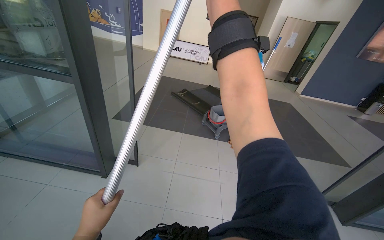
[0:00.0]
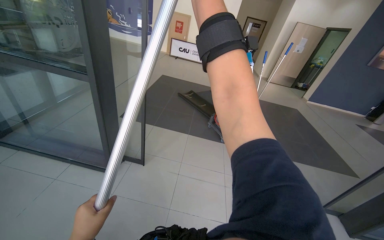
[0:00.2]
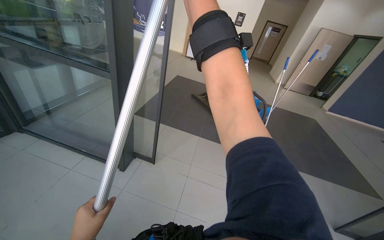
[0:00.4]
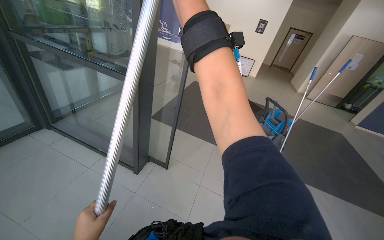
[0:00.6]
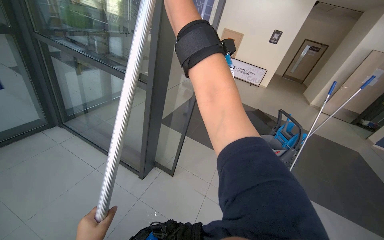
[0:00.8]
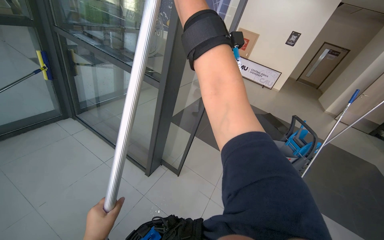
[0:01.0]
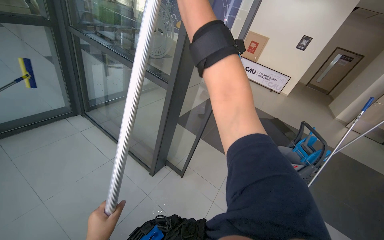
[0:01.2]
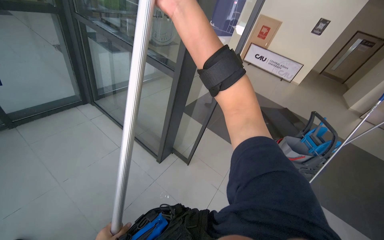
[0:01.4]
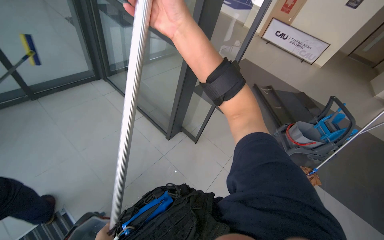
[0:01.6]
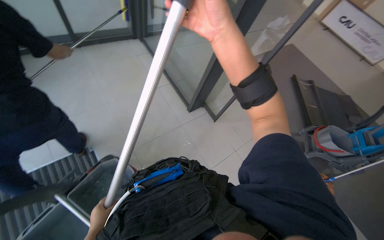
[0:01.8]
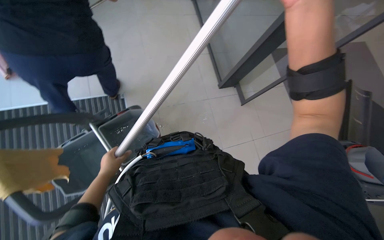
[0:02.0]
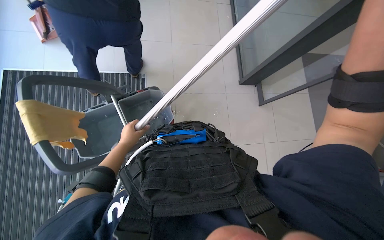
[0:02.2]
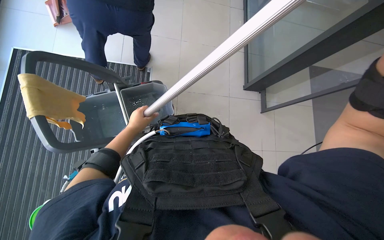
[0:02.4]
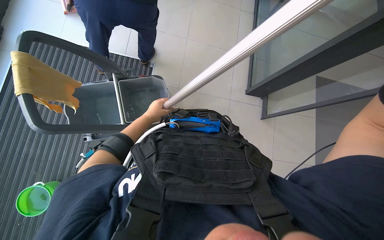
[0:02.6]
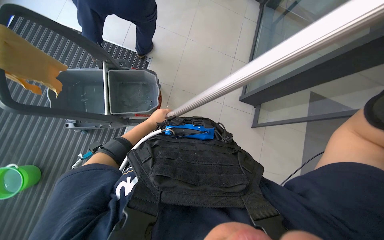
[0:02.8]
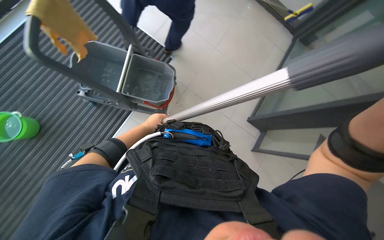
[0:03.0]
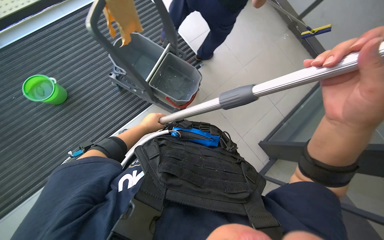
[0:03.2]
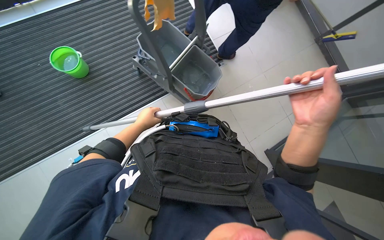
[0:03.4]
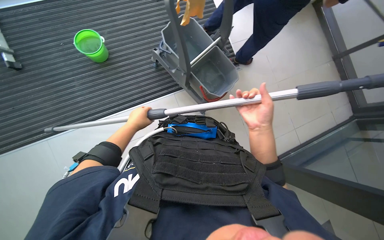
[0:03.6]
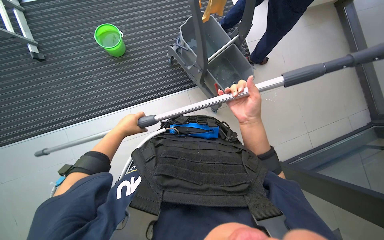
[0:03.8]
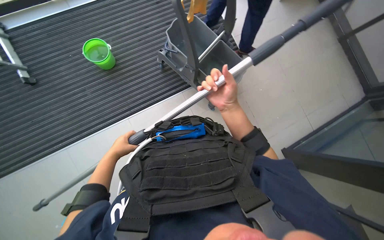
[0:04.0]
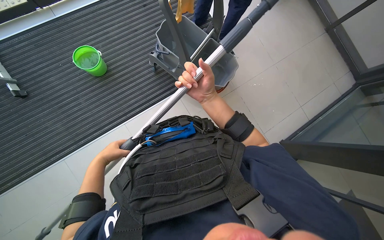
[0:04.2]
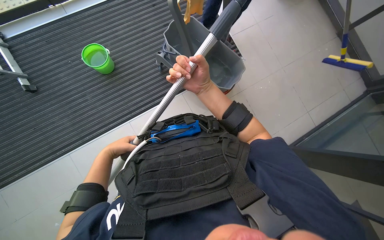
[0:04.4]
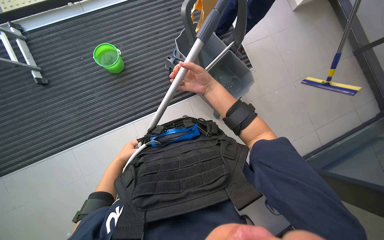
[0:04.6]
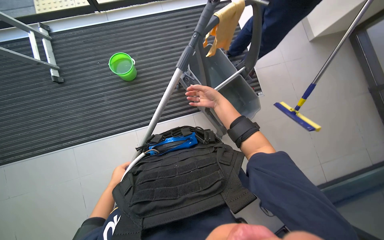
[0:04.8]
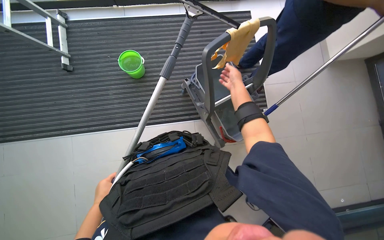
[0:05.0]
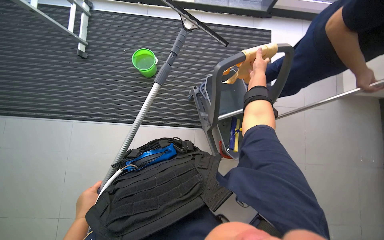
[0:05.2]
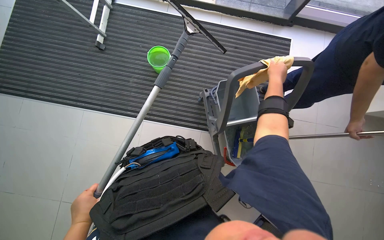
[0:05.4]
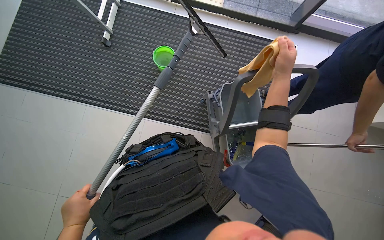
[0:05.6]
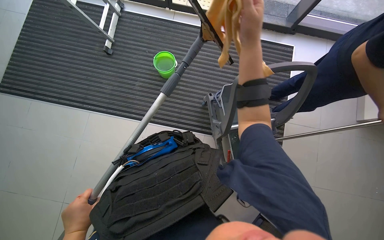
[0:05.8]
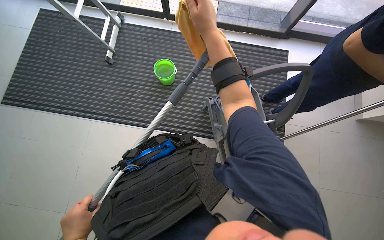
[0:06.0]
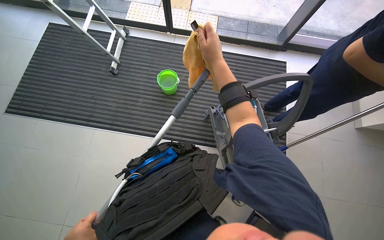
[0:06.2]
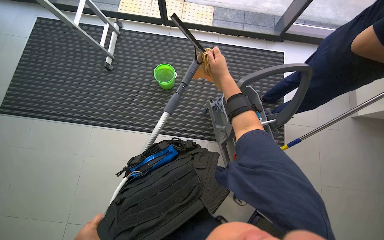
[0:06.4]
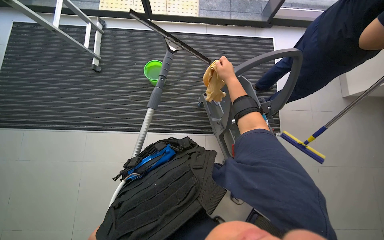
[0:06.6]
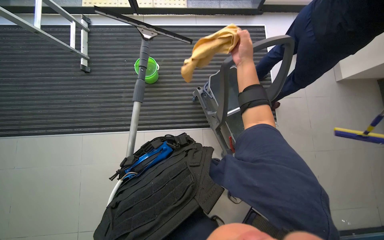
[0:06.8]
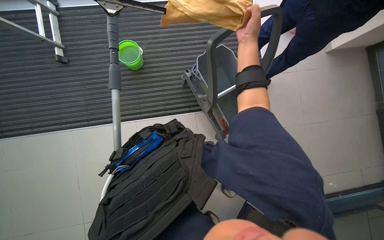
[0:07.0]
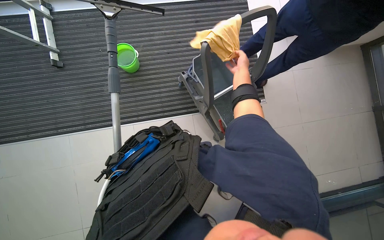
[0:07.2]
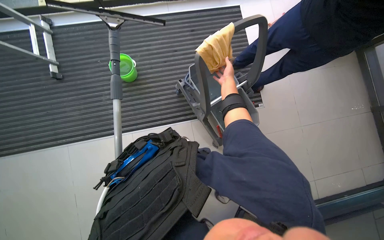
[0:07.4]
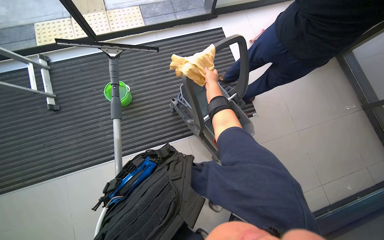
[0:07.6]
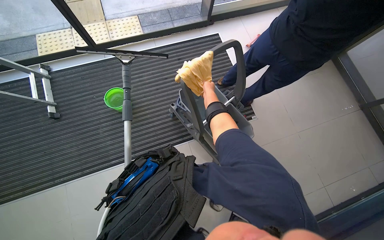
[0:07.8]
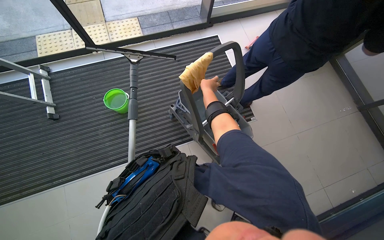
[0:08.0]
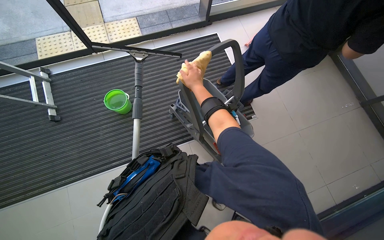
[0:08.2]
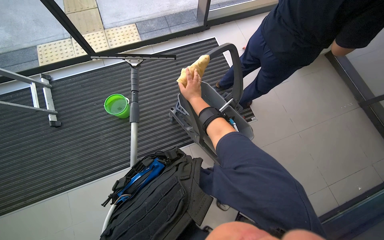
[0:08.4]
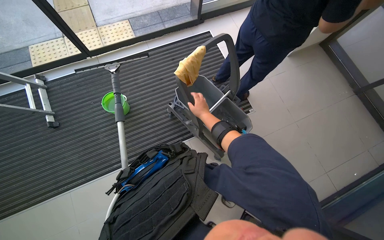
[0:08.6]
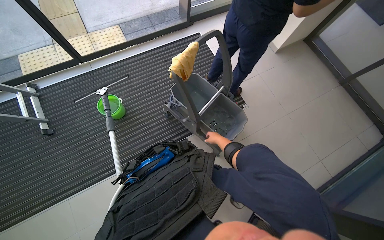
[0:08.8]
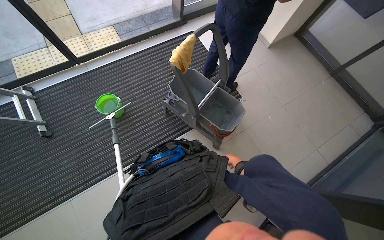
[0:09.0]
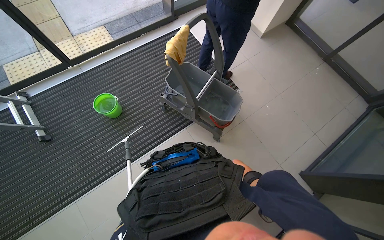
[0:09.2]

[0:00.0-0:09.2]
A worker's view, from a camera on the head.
Job: cleaning windows.
The whole recording: Cleaning glass. The worker uses an extended squeegee pole to clean the upper section of a glass.
0:00.0 to 0:01.6: The head turns to the left by roughly 35 degrees.
0:01.6 to 0:03.0: The wearer looks some 75 degrees further to the left. The view tilts roughly 20 degrees downward.
0:03.0 to 0:04.6: The head rotates about 35 degrees to the left.
0:04.6 to 0:06.2: The view tips upward by approximately 15 degrees. The scene turns approximately 30 degrees clockwise in the picture.
0:06.2 to 0:07.6: Everything in view rotates approximately 25 degrees counterclockwise. The right hand moves nearer and farther over about 25 cm, changing direction 2 times.
0:07.6 to 0:09.2: The right hand moves down the picture, about 60 cm.

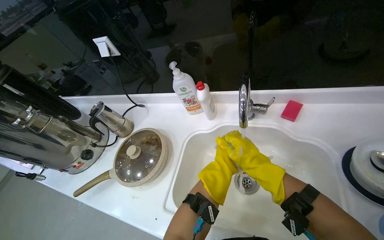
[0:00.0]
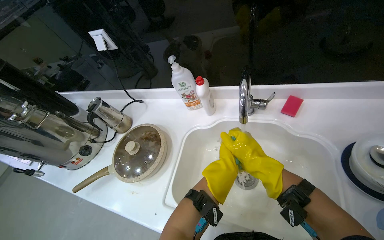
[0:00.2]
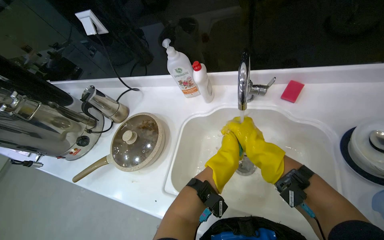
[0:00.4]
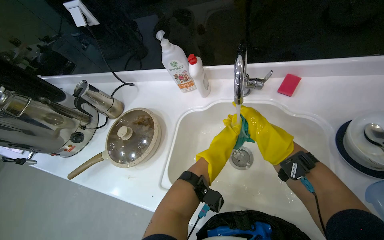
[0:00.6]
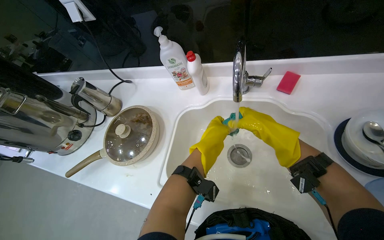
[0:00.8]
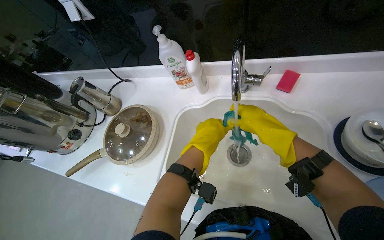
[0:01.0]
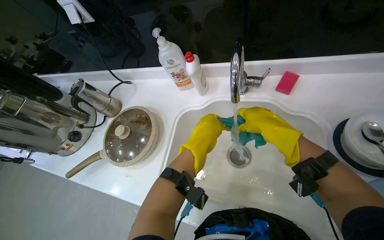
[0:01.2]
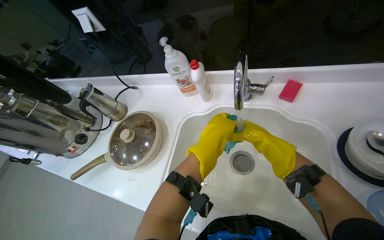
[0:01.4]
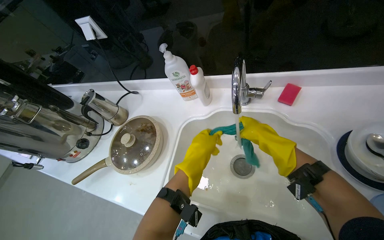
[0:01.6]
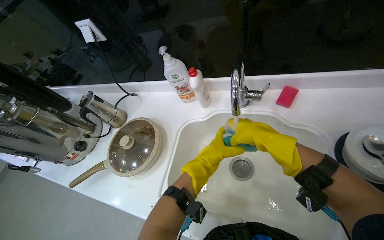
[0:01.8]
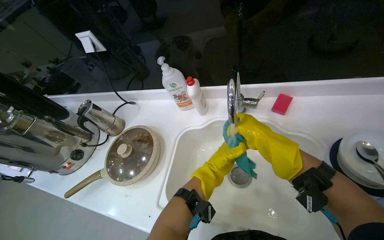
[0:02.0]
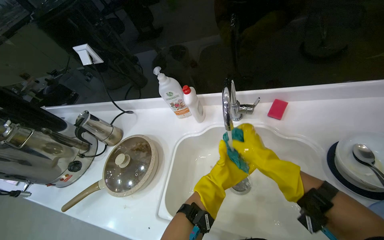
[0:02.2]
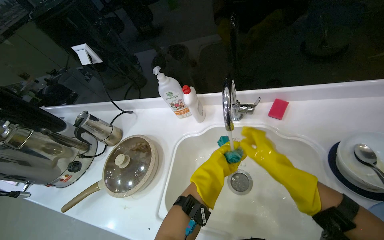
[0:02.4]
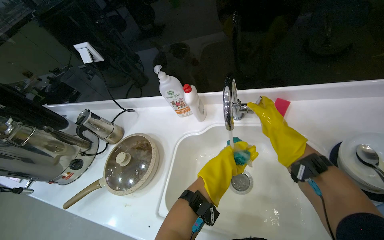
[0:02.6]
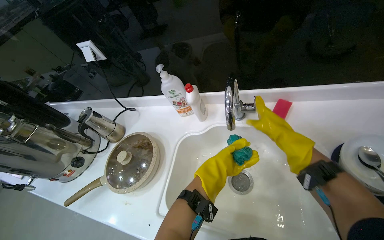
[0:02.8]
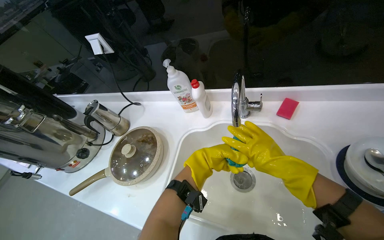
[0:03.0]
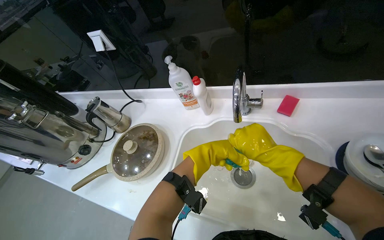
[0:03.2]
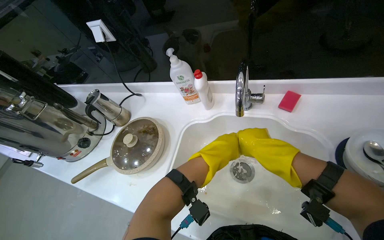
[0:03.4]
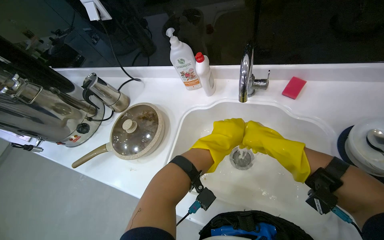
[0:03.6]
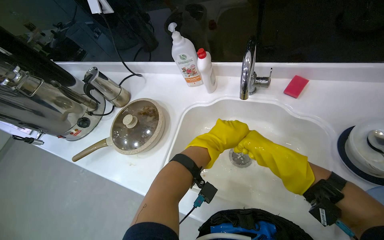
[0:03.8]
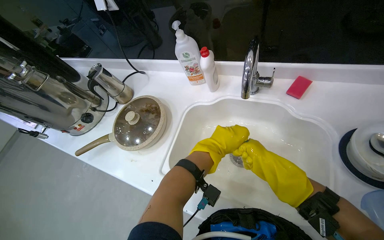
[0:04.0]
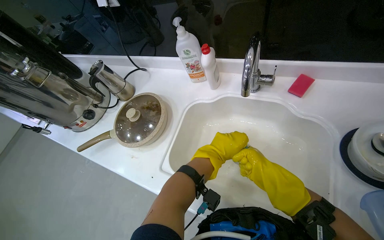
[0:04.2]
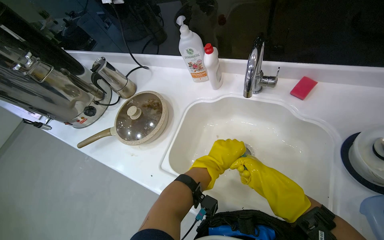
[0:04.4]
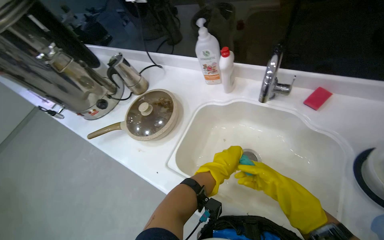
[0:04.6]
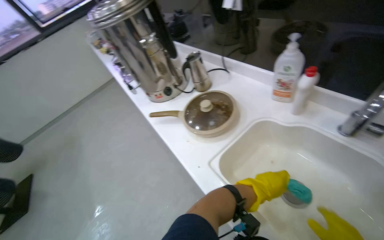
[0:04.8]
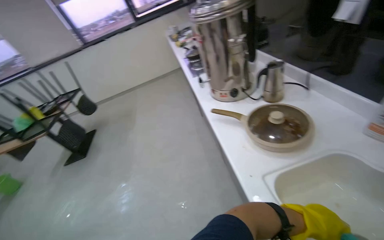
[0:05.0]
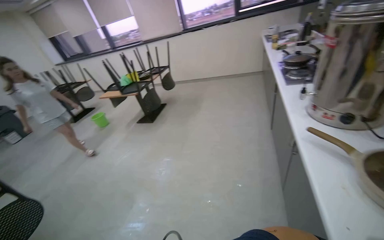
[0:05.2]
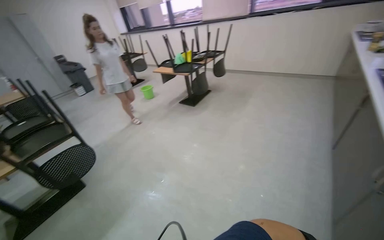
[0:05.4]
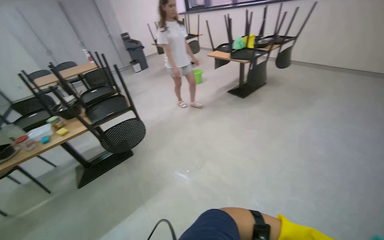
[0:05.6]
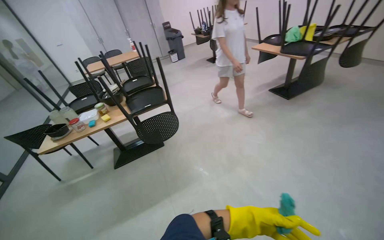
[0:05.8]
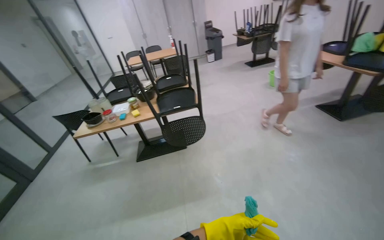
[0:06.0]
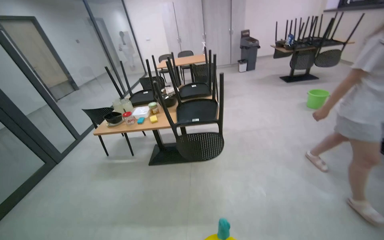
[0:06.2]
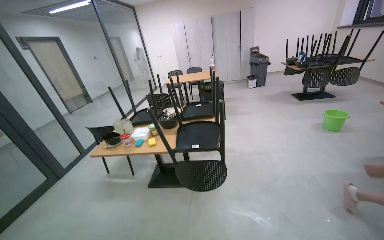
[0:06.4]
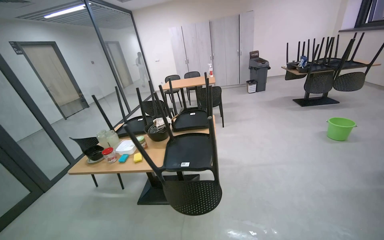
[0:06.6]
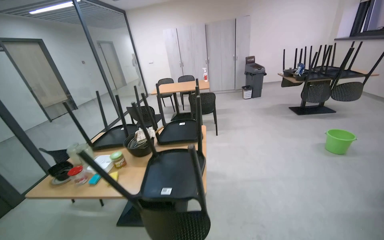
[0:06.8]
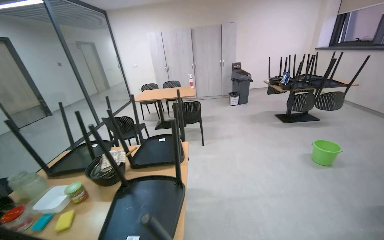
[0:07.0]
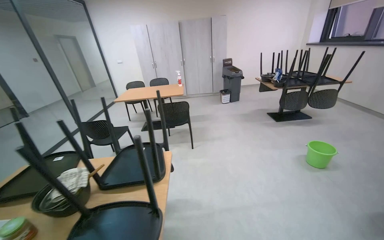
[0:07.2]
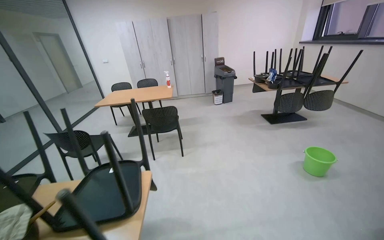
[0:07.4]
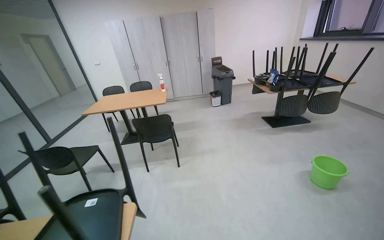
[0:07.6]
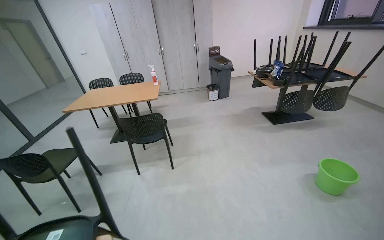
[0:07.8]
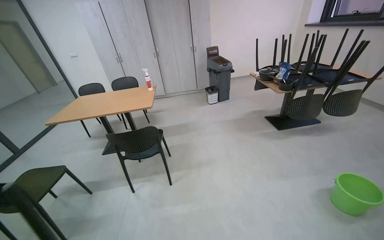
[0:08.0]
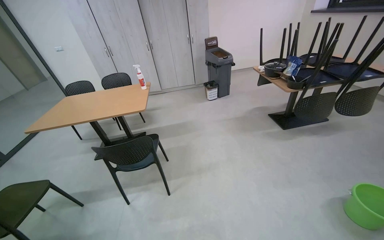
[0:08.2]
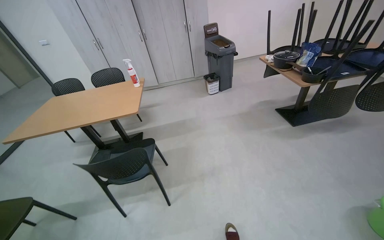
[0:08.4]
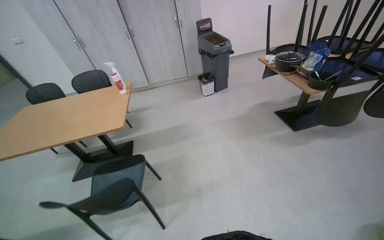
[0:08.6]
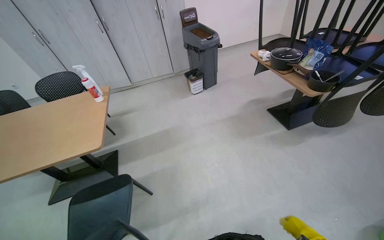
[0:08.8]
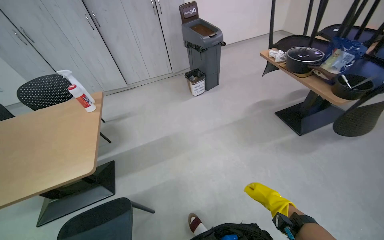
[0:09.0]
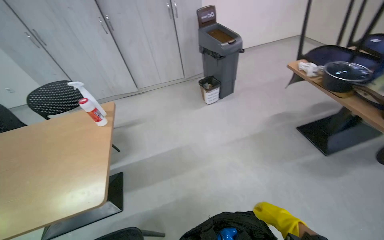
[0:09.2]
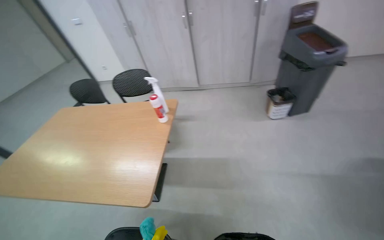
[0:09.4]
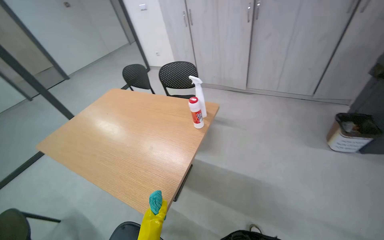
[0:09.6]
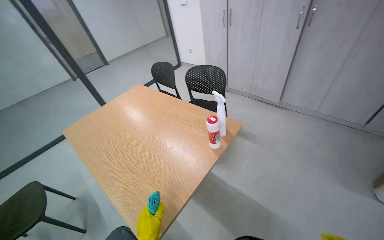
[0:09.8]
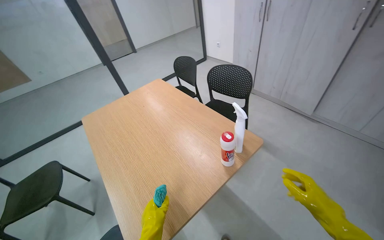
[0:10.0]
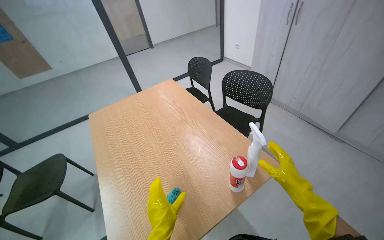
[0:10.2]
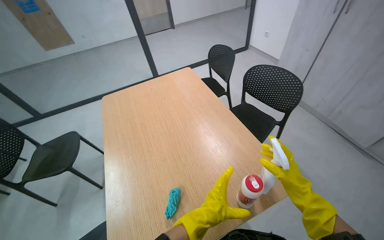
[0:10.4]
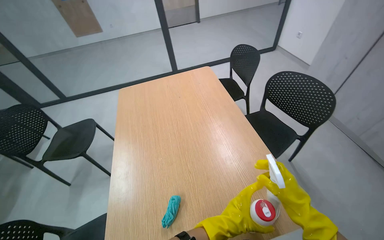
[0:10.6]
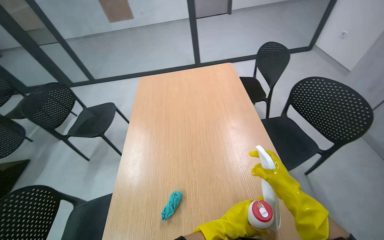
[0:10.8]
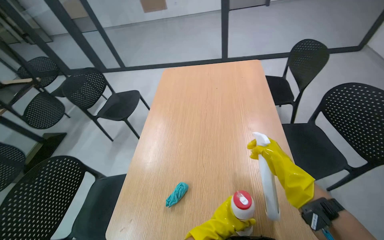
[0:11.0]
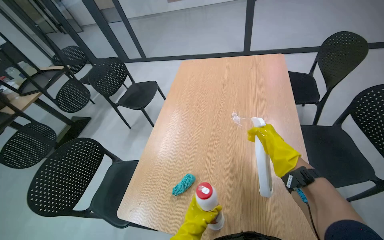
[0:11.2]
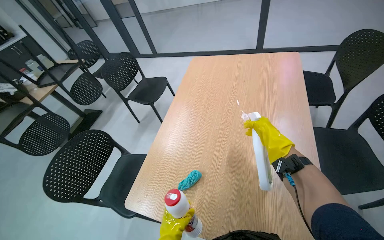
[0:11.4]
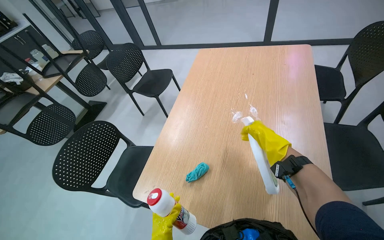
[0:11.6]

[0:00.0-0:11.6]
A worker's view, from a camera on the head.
Job: wiping surfaces.
The whole recording: Wiping wooden table. The worker sprays cleaning solution and wipes a wooden table with a blue cloth.
0:00.0 to 0:01.4: The left hand heads nearer to the camera, covering roughly 20 cm.
0:01.4 to 0:02.8: The left hand goes some 15 cm farther from the camera.
0:02.8 to 0:04.4: The left hand heads nearer to the camera, covering approximately 10 cm. The right hand is displaced down the picture by about 20 cm.
0:04.4 to 0:05.8: The wearer moves approximately 80 cm. The head rotates about 130 degrees to the left.
0:05.8 to 0:07.2: The camera travels some 1 m. The wearer looks some 25 degrees further to the left.
0:07.2 to 0:08.8: The wearer moves some 1.5 m. The wearer looks approximately 15 degrees further to the right. The view tilts some 15 degrees downward.
0:08.8 to 0:10.2: The camera travels approximately 1 m. The wearer looks approximately 75 degrees further to the left.
0:10.2 to 0:11.6: The head turns to the left by roughly 50 degrees. The camera pitches downward, by some 15 degrees.
